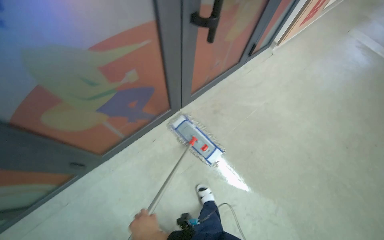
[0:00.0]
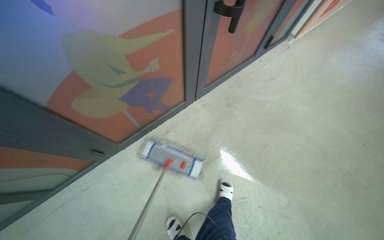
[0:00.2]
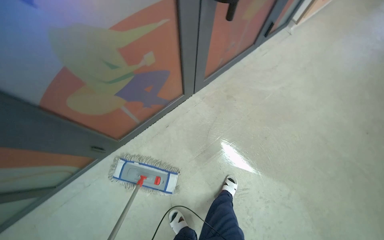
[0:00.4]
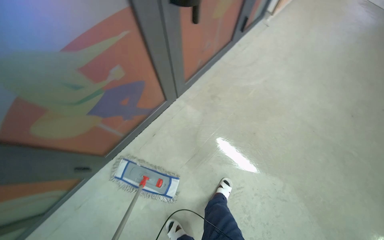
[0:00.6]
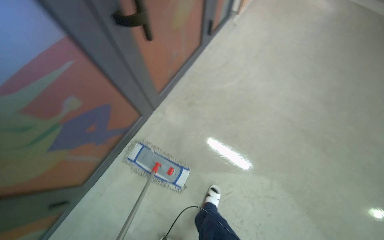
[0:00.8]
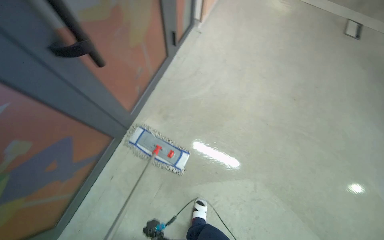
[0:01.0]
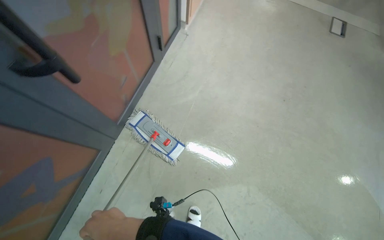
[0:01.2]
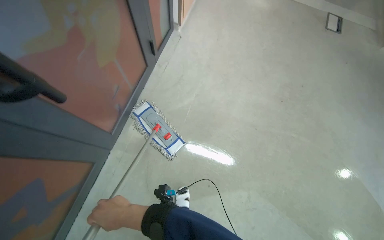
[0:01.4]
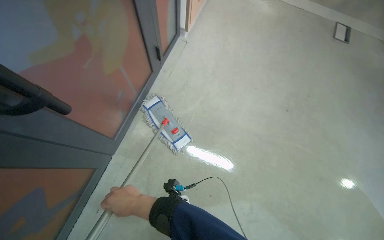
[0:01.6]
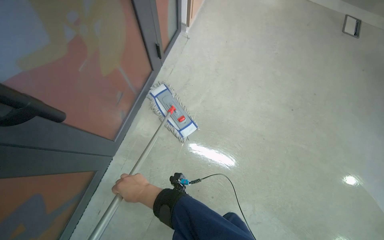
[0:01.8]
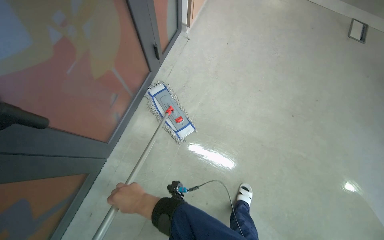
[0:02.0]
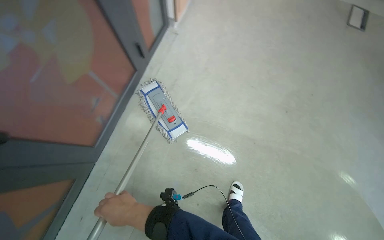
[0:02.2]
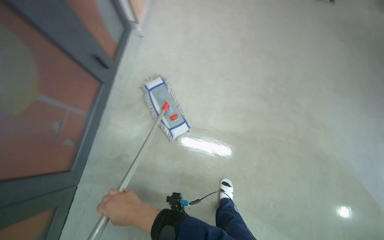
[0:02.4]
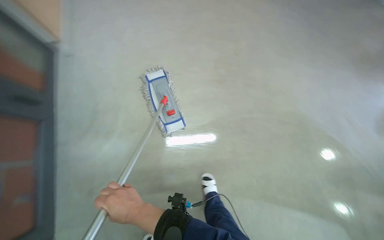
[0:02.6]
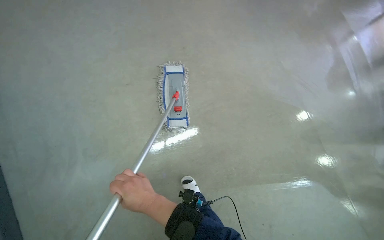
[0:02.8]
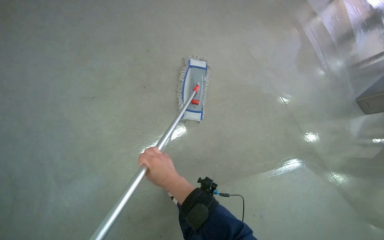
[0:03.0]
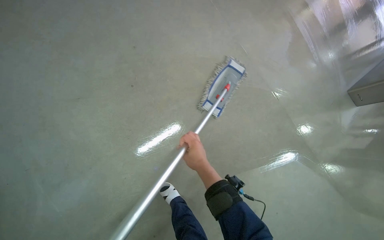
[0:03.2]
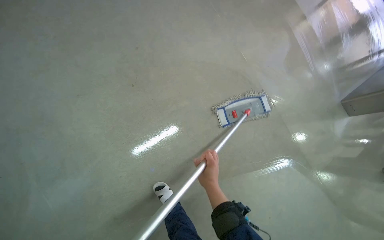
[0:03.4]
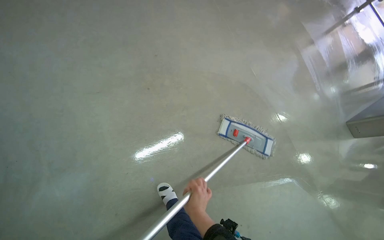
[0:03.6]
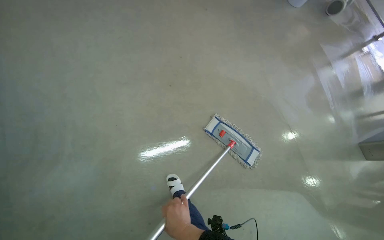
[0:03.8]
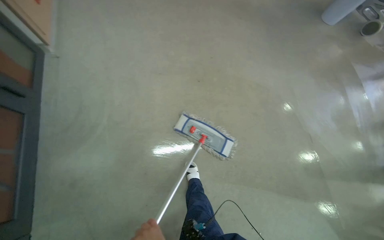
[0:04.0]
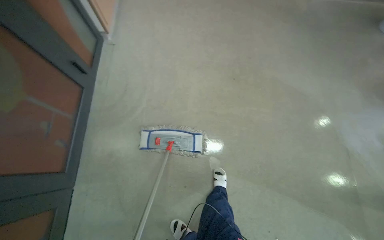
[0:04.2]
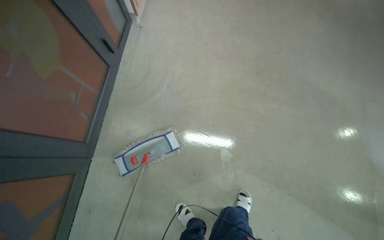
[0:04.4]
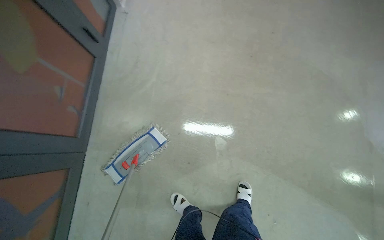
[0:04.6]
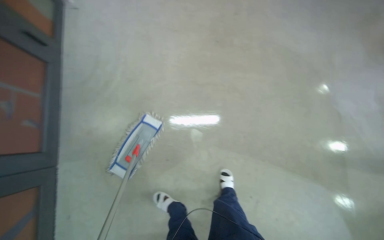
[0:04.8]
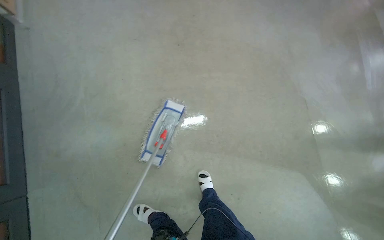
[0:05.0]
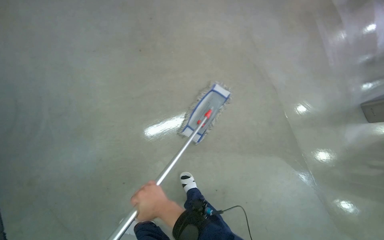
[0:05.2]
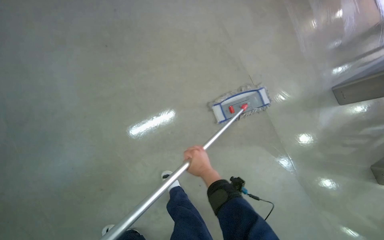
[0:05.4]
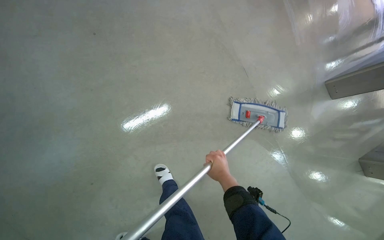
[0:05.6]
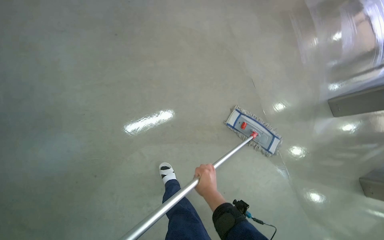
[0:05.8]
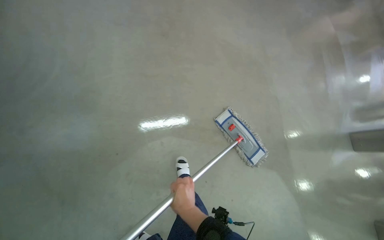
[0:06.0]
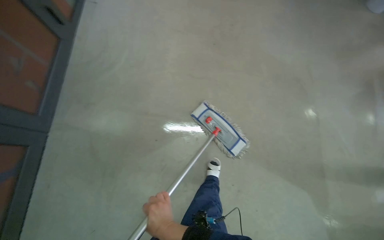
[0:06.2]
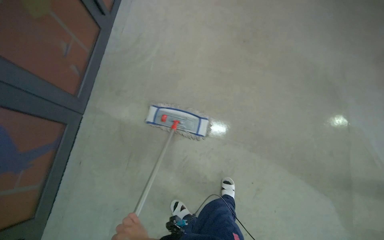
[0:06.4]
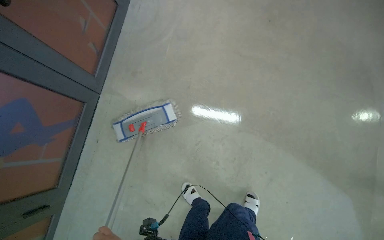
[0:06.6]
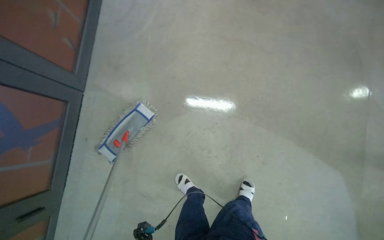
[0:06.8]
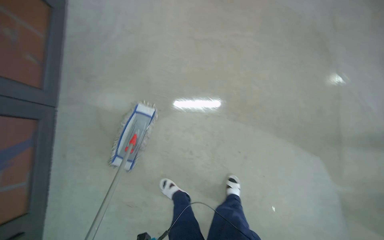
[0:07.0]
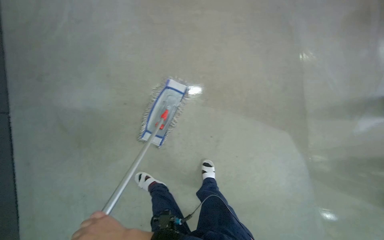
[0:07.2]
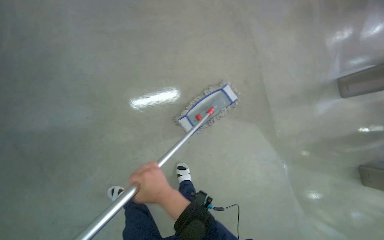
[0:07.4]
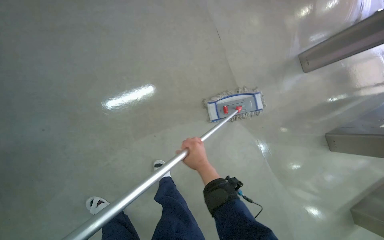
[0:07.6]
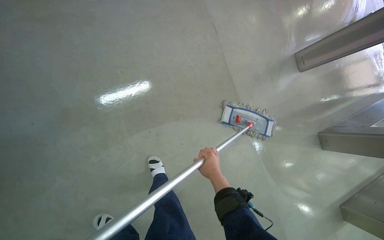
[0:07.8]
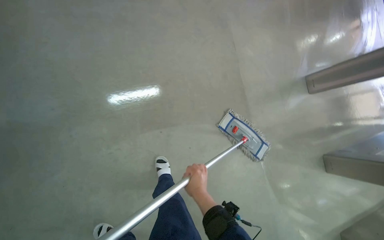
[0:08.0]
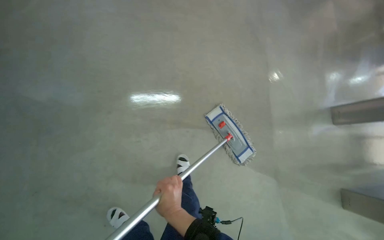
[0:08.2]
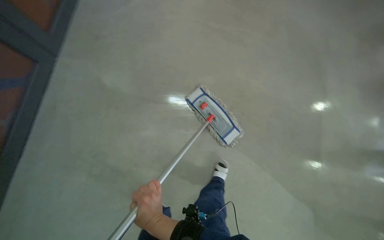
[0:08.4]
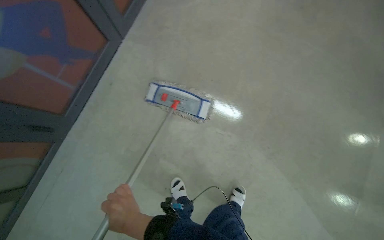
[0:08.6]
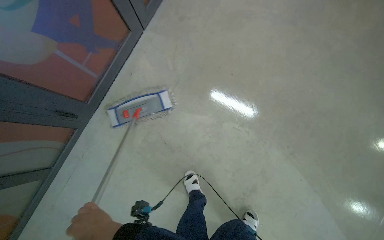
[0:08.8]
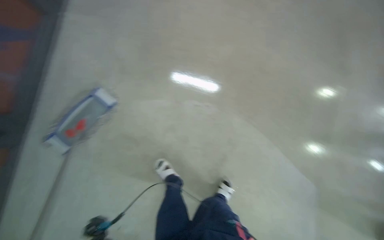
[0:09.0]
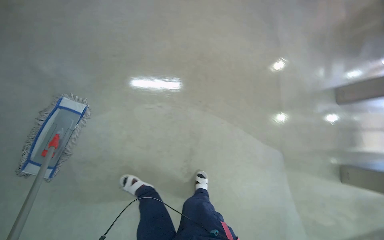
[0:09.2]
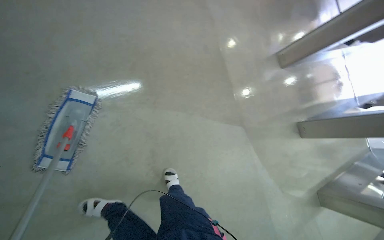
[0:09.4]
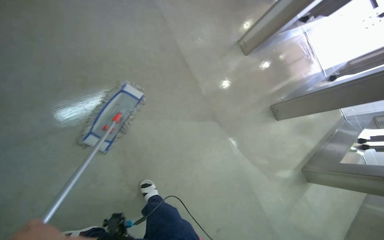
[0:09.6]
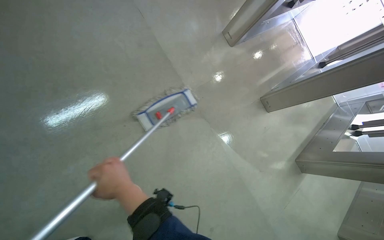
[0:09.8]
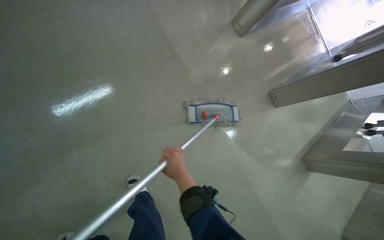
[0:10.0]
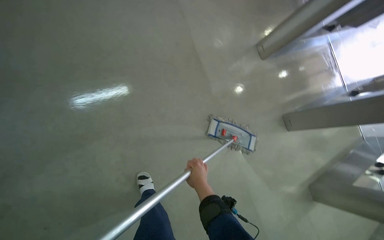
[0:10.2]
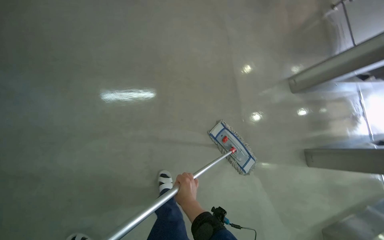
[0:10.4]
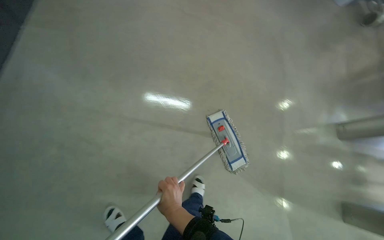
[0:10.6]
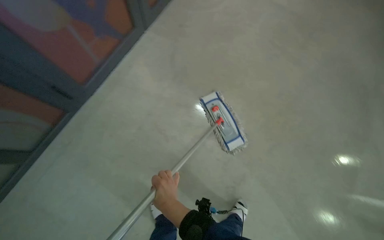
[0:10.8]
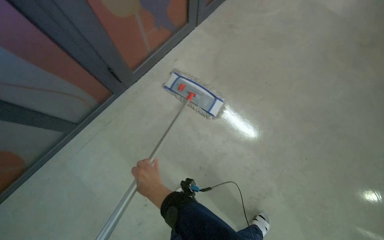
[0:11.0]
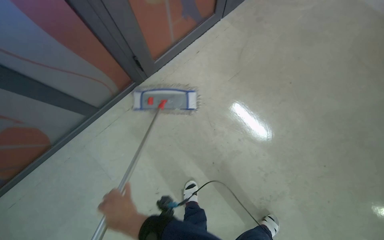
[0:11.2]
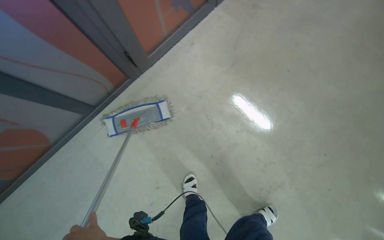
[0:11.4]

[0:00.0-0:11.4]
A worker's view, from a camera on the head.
Job: sweeping floor.
The whole recording: Performing general floor cleaning tasks. The worker detaches the mop, sweeps the floor, moves a luggage cart, and rinses a mop pad.
0.0 to 1.4 s: The head travels roughly 50 cm. The scene rotates counterclockwise by about 30 degrees.
1.4 to 2.8 s: The wearer looks some 10 degrees further downward.
2.8 to 4.2 s: The head turns to the left by about 45 degrees.
8.6 to 10.0 s: The wearer moves about 80 cm. The head turns to the right by approximately 60 degrees.
10.0 to 11.4 s: The head travels some 50 cm. The head rotates about 80 degrees to the left. The camera pitches upward, by about 25 degrees.

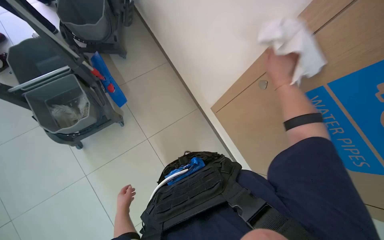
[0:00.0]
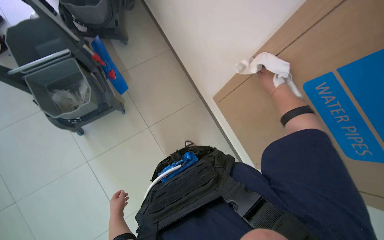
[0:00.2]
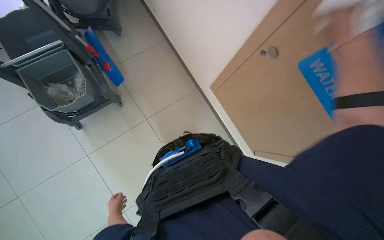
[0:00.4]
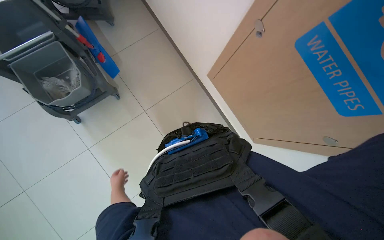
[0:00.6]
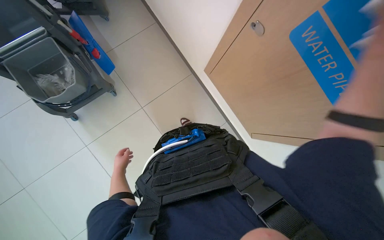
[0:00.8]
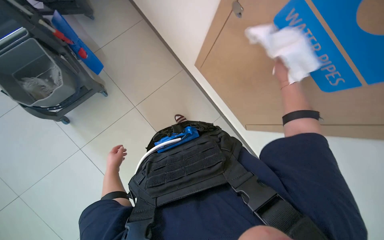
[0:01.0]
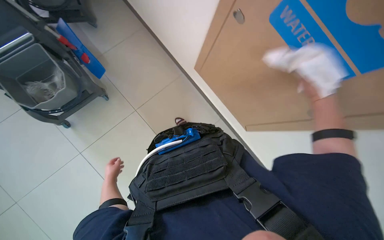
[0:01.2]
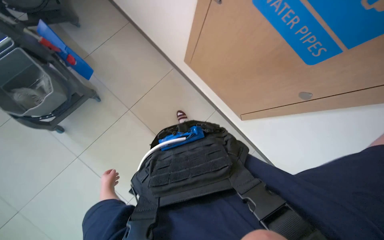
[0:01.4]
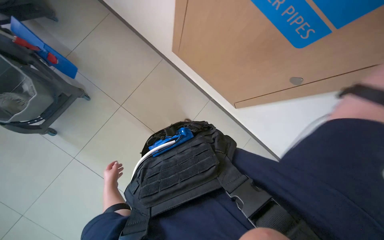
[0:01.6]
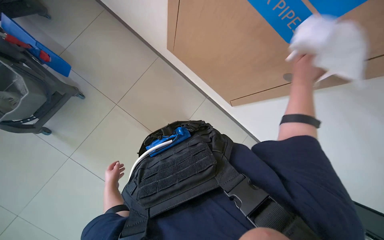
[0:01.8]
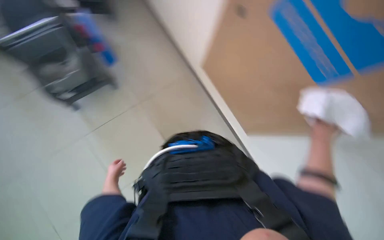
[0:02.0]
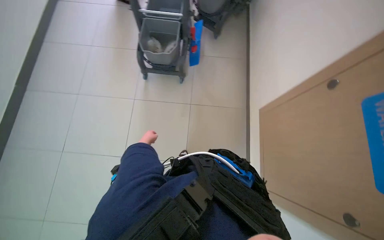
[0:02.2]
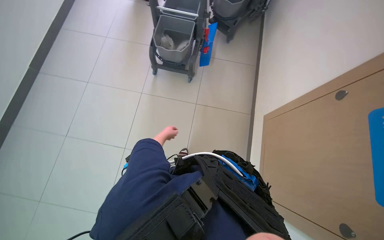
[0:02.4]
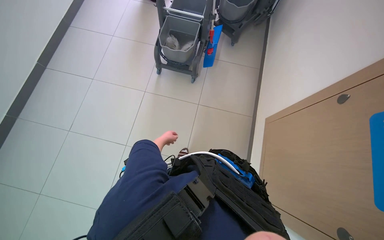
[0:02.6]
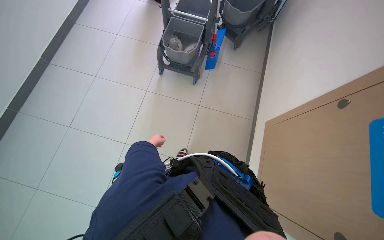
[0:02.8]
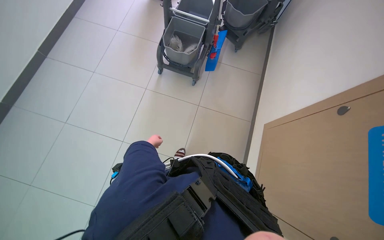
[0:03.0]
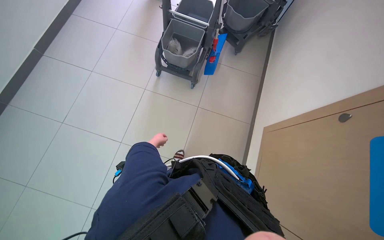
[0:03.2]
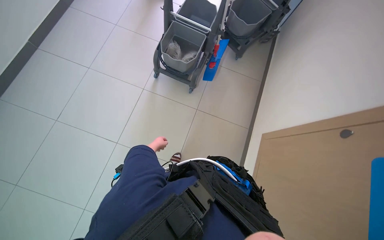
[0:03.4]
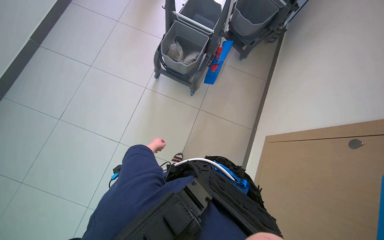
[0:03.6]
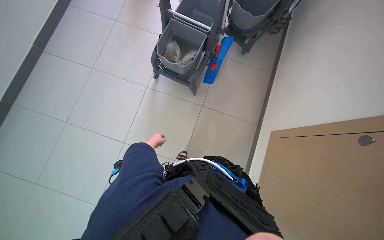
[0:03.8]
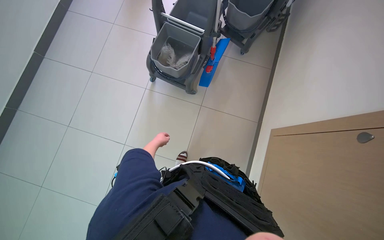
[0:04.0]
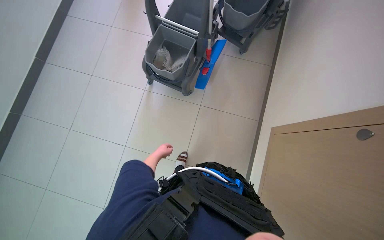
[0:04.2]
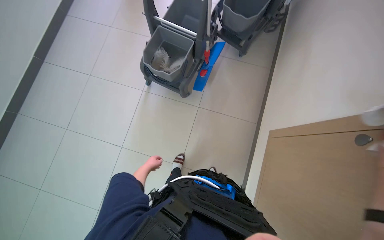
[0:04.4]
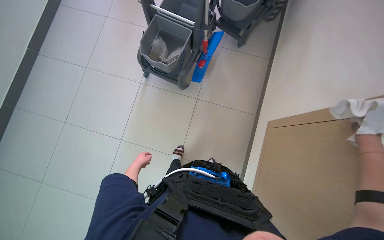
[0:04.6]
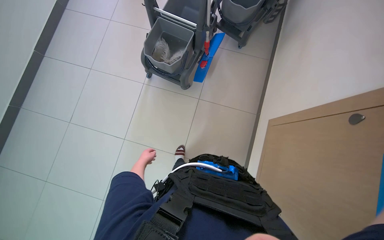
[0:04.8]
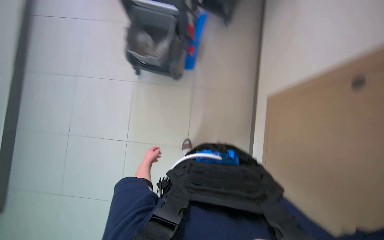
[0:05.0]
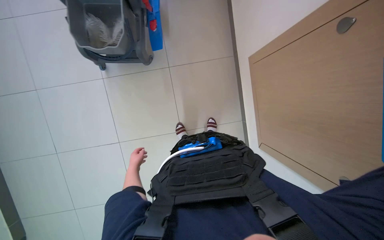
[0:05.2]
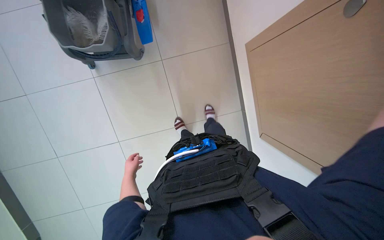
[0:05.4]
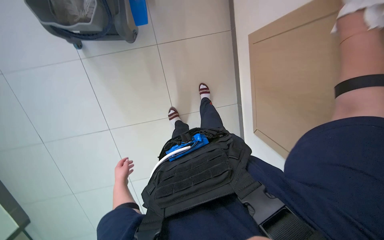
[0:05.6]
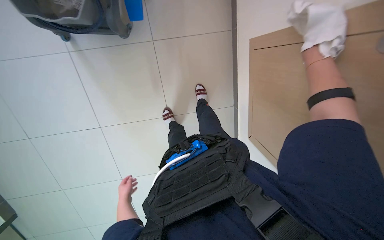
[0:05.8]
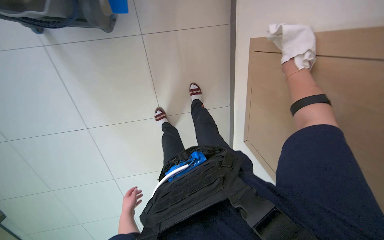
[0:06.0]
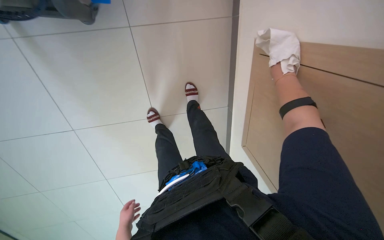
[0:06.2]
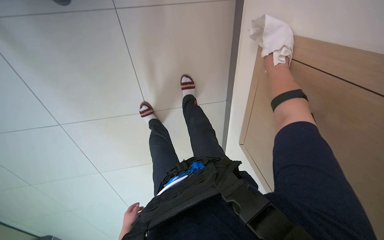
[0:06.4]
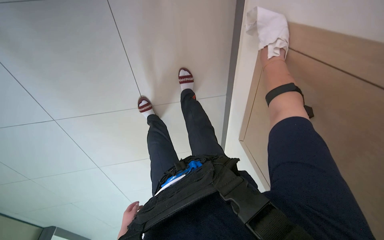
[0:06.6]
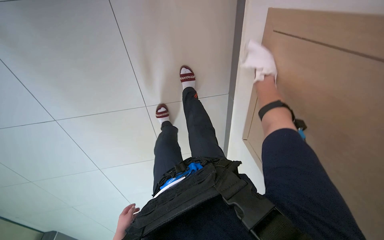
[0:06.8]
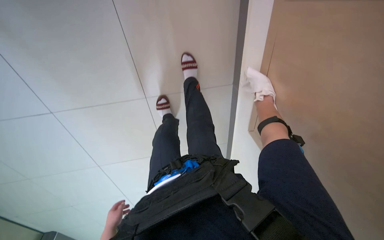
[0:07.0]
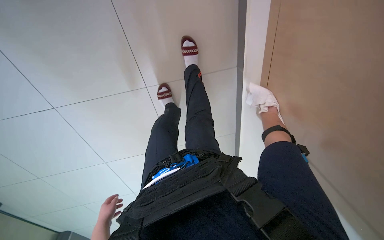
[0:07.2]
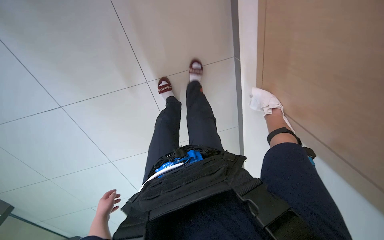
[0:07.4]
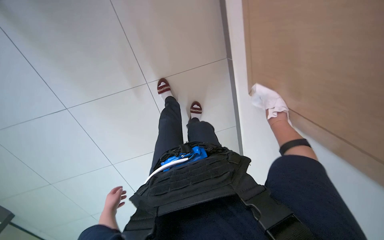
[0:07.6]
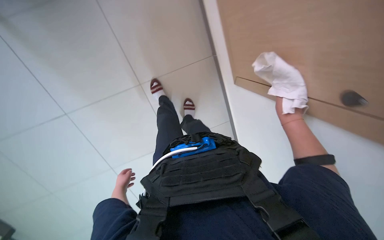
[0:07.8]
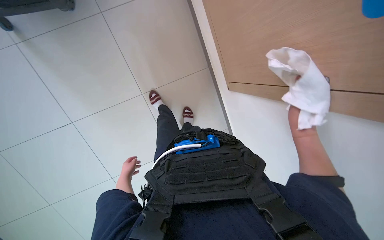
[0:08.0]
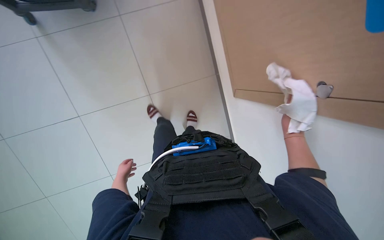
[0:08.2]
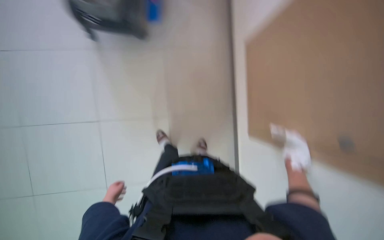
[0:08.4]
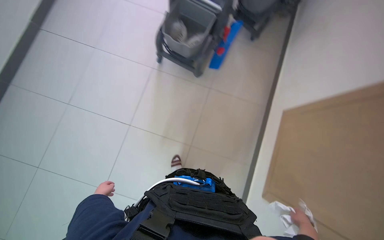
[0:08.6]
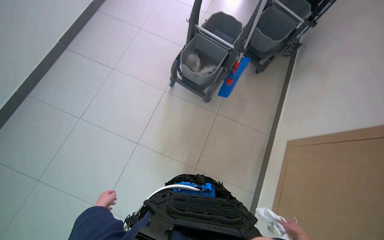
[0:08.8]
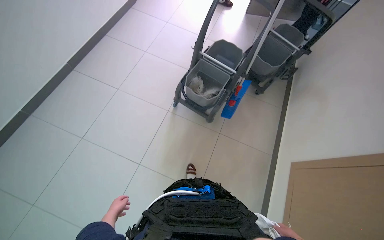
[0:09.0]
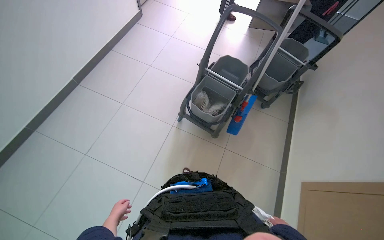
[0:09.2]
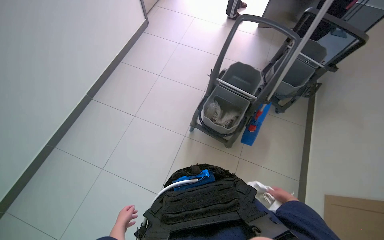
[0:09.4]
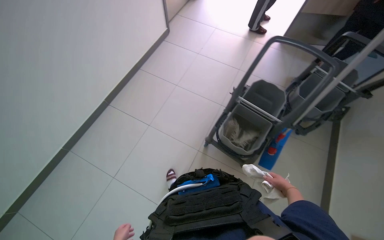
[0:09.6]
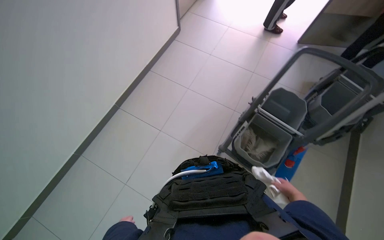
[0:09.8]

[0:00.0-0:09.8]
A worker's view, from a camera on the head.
Job: wiping surfaces.
The whole recording: Wiping brown panel. The worker wipes a brown panel with a white cloth.
1.4 to 2.8 s: The wearer looks roughly 65 degrees further to the left. The camera pitches upward, by approximately 15 degrees.
4.2 to 5.6 s: The view tips downward by approximately 25 degrees. The scene turns approximately 30 degrees counterclockwise in the picture.
8.4 to 9.8 s: The camera is carried some 70 cm. The wearer looks approximately 25 degrees further to the left. The view tilts about 25 degrees upward.
